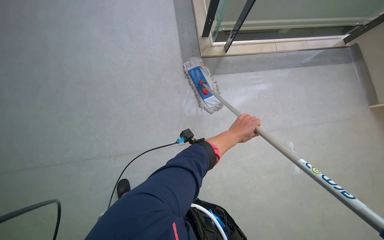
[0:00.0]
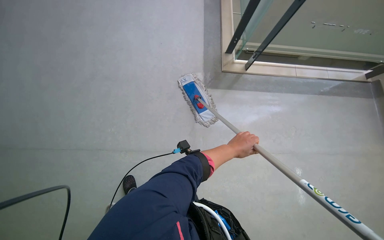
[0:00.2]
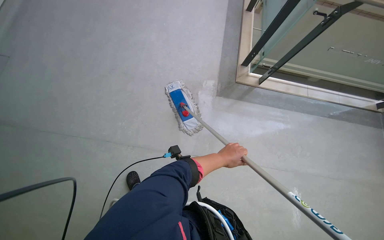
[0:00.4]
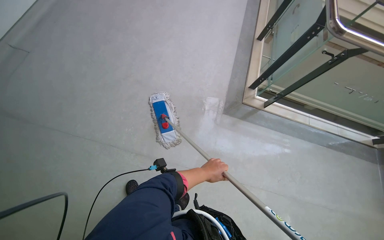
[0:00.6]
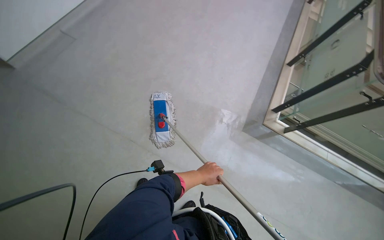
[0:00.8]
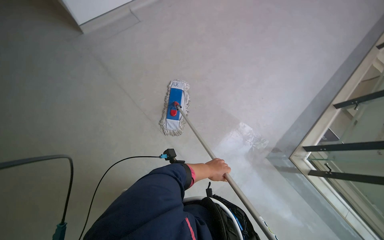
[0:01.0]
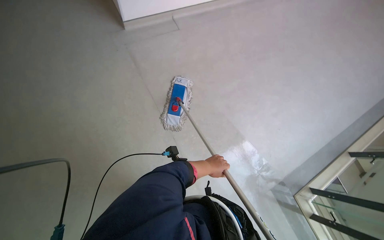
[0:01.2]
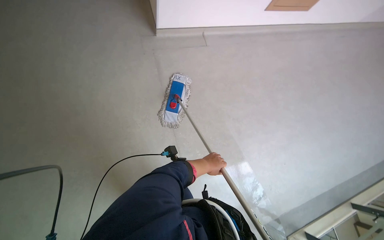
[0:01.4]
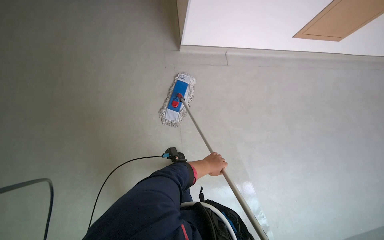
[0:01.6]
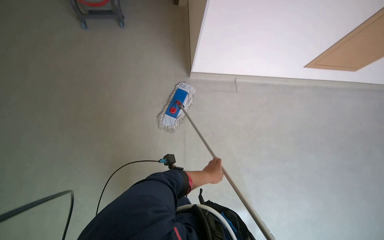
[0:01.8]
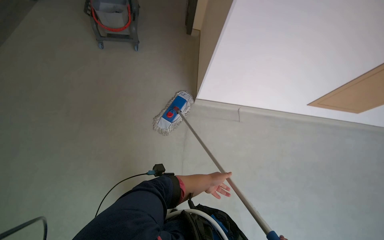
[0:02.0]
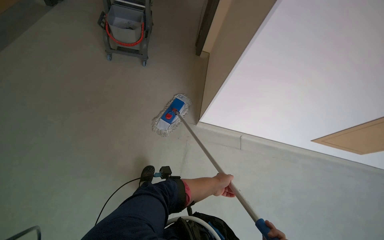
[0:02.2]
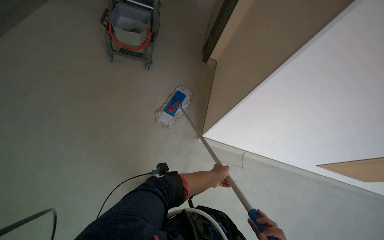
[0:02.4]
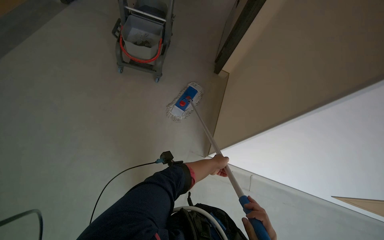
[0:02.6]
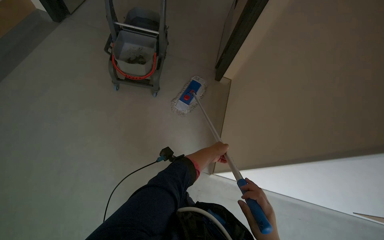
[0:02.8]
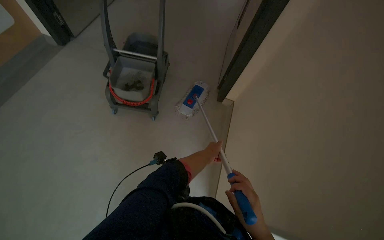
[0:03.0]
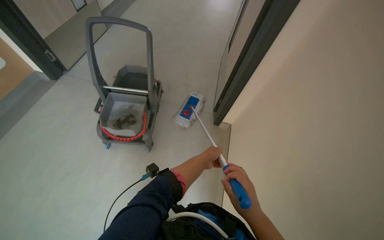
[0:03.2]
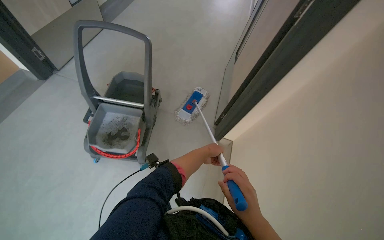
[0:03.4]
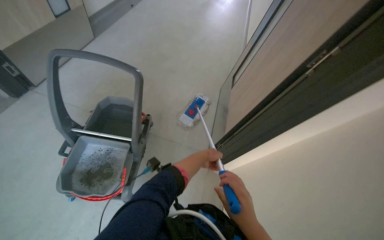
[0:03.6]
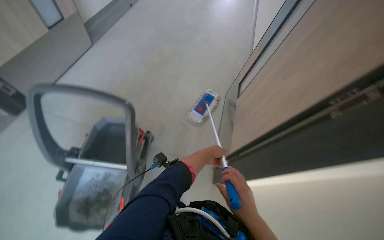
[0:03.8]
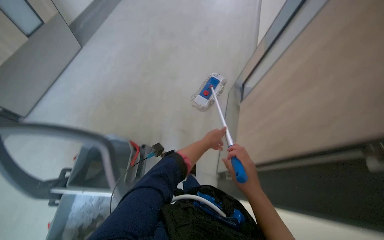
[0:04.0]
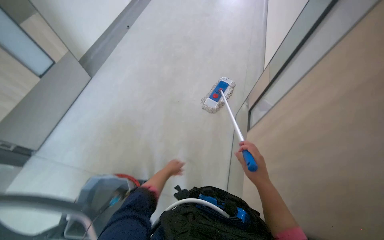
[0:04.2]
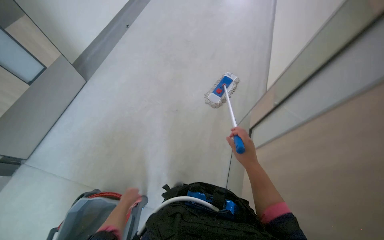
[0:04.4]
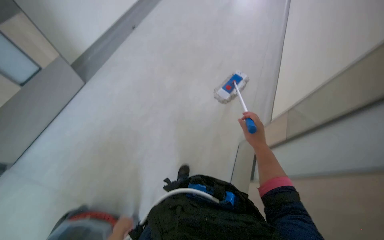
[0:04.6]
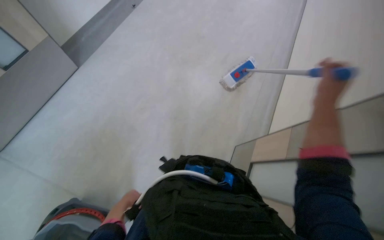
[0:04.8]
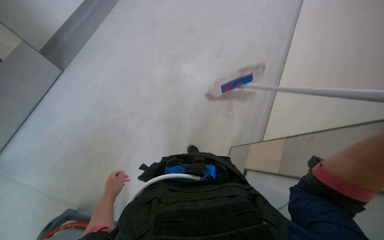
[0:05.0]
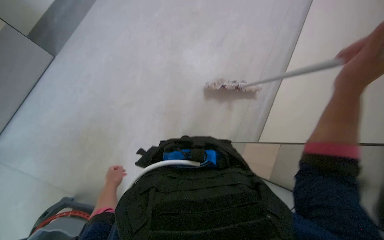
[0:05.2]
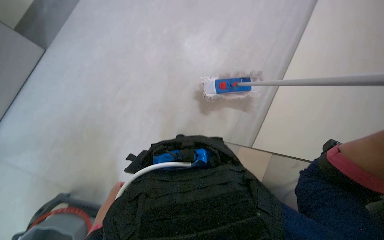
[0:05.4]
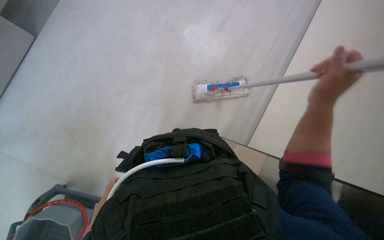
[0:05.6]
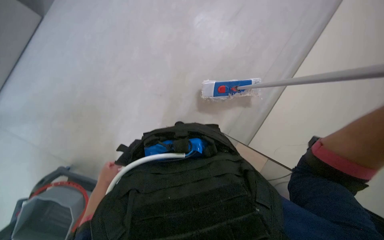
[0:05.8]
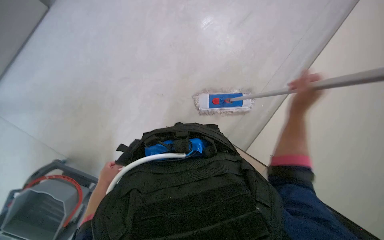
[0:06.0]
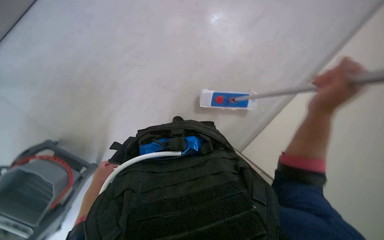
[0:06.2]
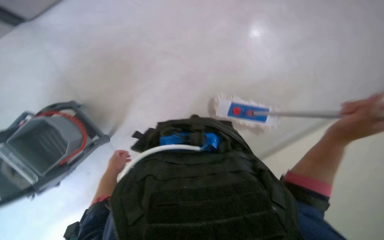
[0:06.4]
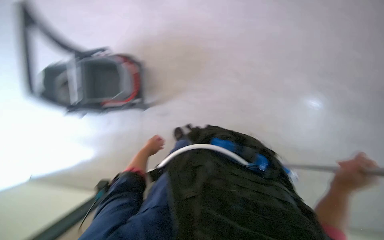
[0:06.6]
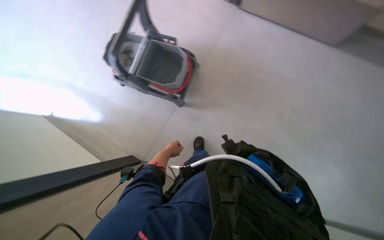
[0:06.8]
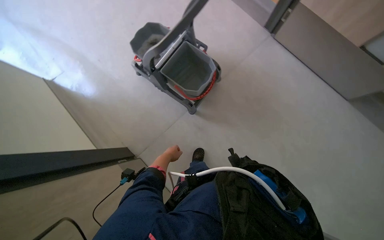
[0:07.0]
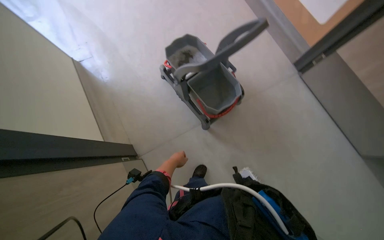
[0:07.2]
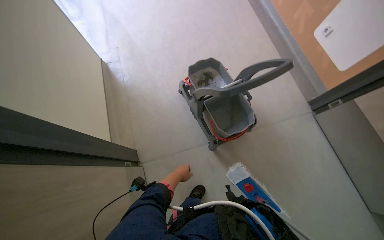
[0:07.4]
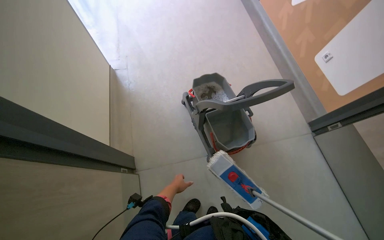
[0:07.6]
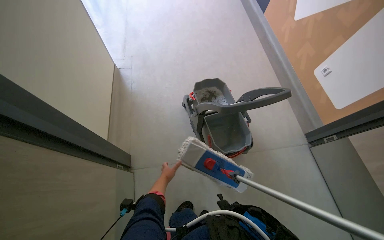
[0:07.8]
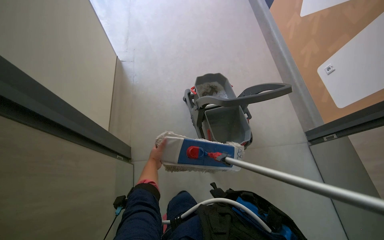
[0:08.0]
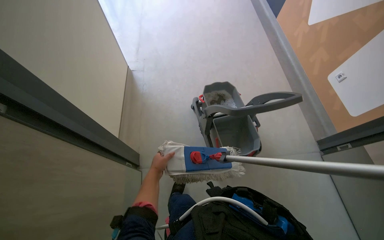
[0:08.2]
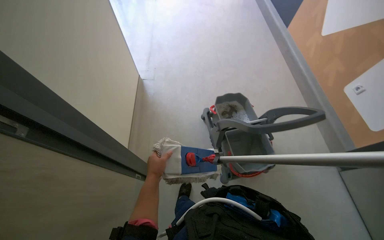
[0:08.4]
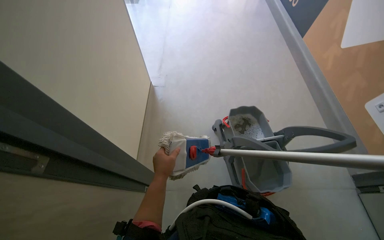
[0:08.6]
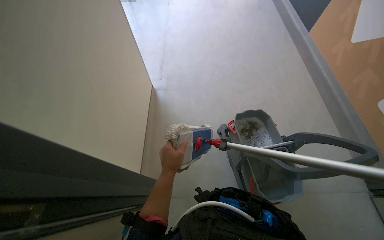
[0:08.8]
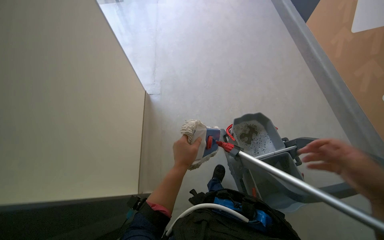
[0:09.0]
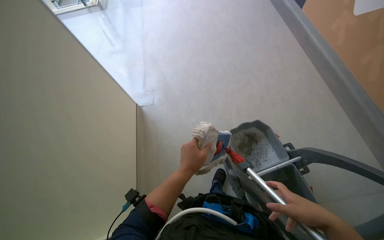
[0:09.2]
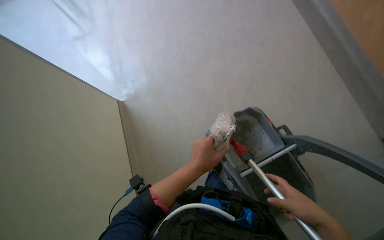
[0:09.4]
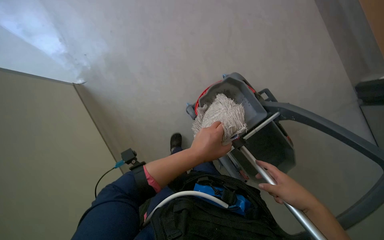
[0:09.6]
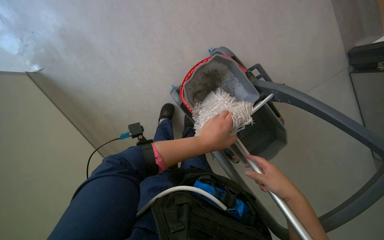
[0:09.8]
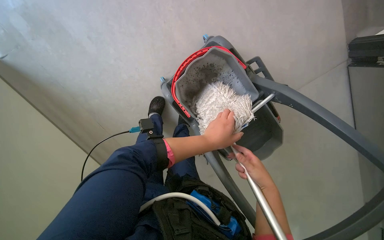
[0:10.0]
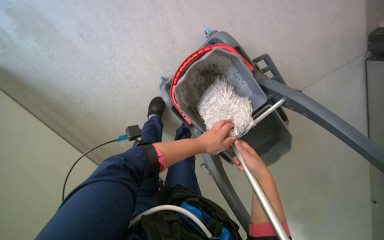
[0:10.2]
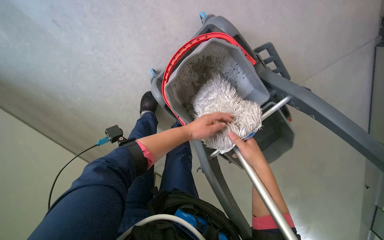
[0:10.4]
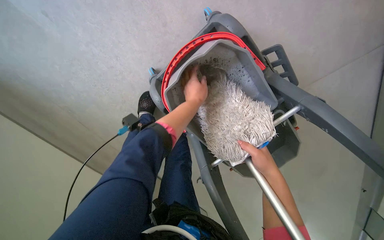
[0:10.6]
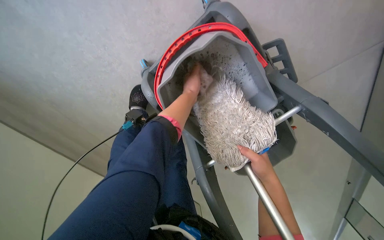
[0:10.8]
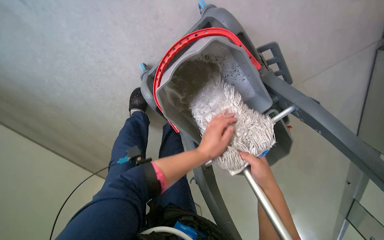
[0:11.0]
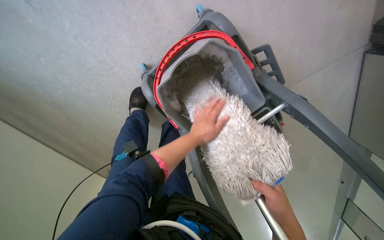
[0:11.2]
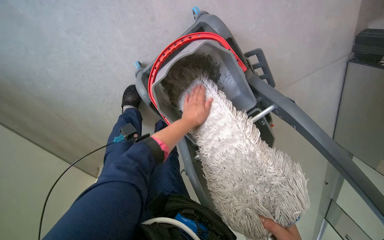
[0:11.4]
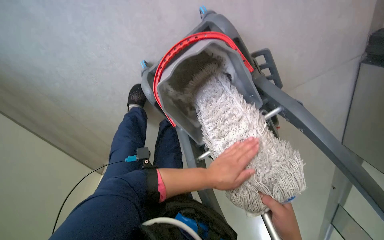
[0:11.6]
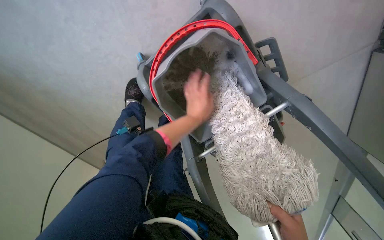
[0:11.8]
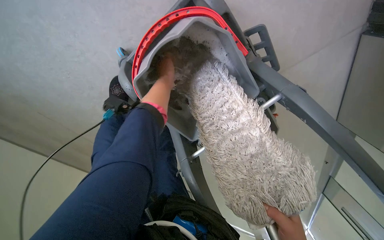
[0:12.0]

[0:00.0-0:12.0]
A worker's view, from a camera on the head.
Job: mopping floor.
The whole recording: Mopping floor with flat mop. The worker mops the floor with a flat mop, periodically wringing it in the bucket.
0:00.0 to 0:01.6: The camera travels approximately 50 cm. The head turns to the left by approximately 80 degrees. The camera pitches upward, by approximately 25 degrees.
0:01.6 to 0:03.0: The camera is carried some 80 cm. The camera pitches upward, by about 15 degrees.
0:03.0 to 0:04.4: The head travels about 1 m.
0:06.0 to 0:07.6: The wearer's head swings some 50 degrees to the left. The view tilts some 15 degrees upward.
0:07.6 to 0:09.0: The left hand travels up the picture by about 25 cm.
0:09.0 to 0:10.4: The wearer moves approximately 60 cm. The wearer looks approximately 20 degrees further downward.
0:10.4 to 0:12.0: The left hand goes up and down the picture, some 30 cm each way, reversing 4 times.

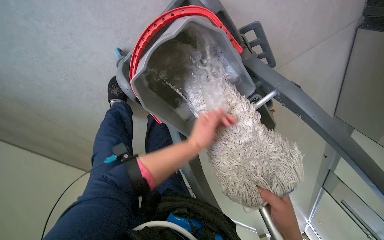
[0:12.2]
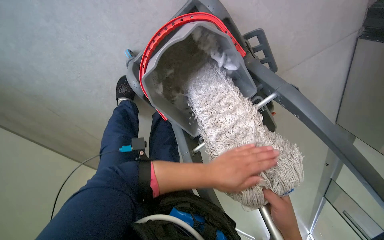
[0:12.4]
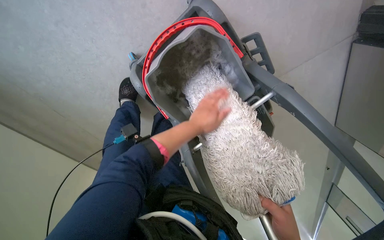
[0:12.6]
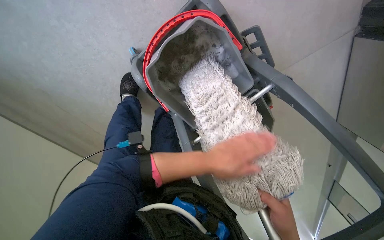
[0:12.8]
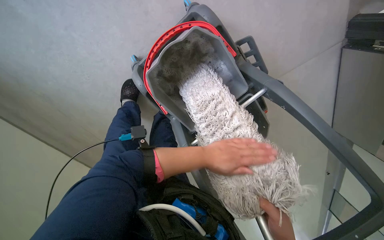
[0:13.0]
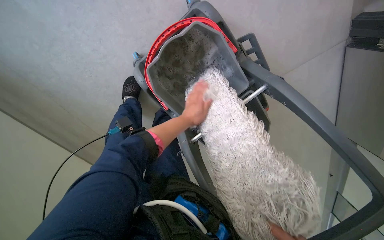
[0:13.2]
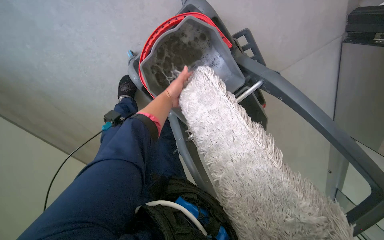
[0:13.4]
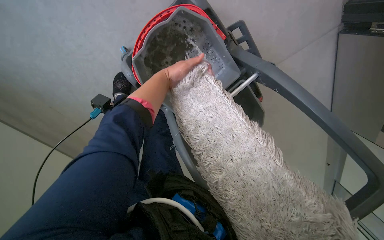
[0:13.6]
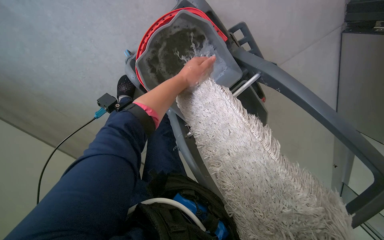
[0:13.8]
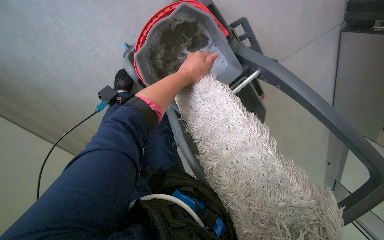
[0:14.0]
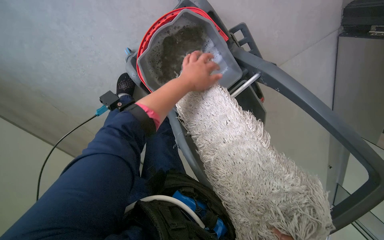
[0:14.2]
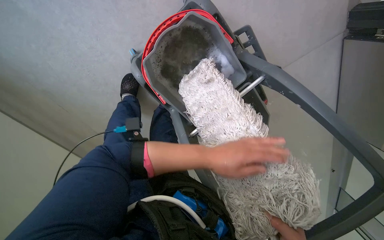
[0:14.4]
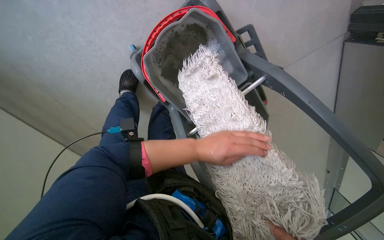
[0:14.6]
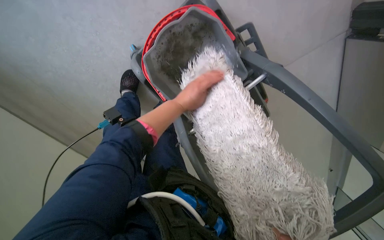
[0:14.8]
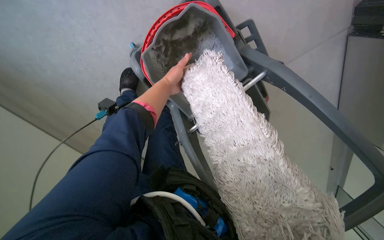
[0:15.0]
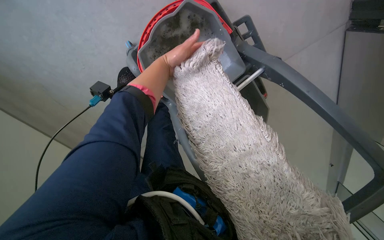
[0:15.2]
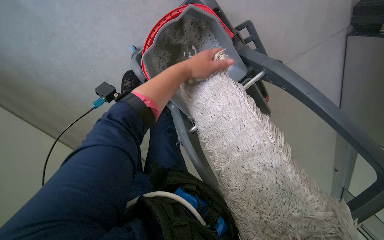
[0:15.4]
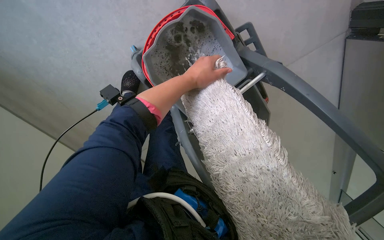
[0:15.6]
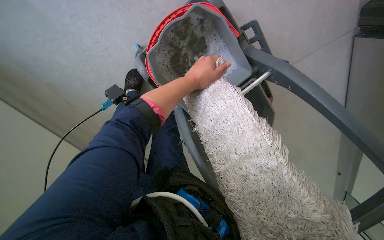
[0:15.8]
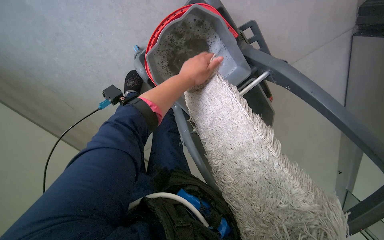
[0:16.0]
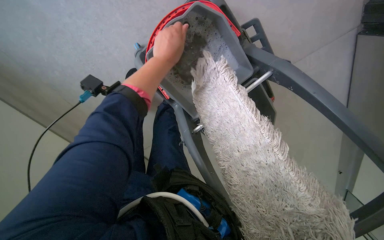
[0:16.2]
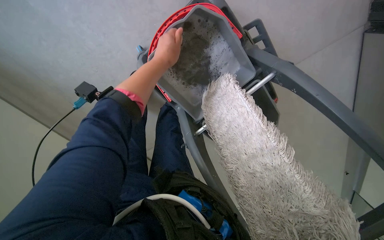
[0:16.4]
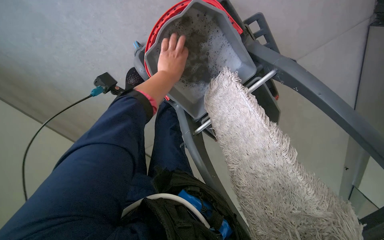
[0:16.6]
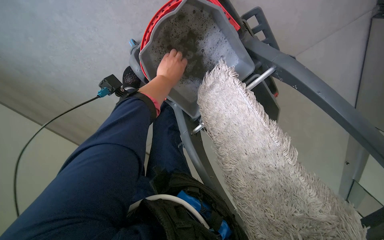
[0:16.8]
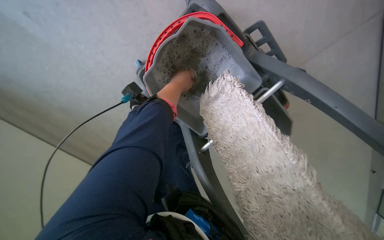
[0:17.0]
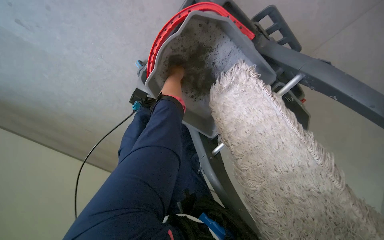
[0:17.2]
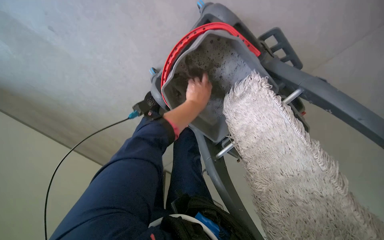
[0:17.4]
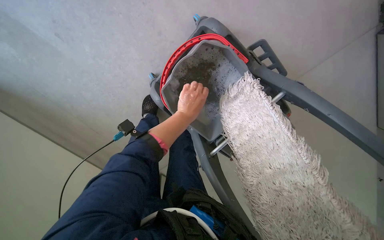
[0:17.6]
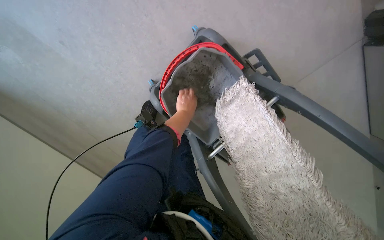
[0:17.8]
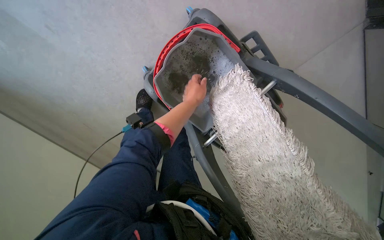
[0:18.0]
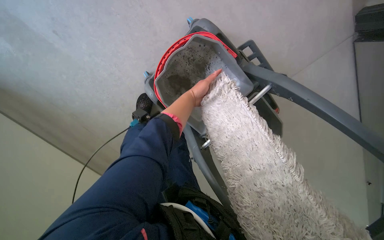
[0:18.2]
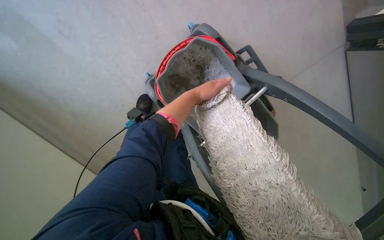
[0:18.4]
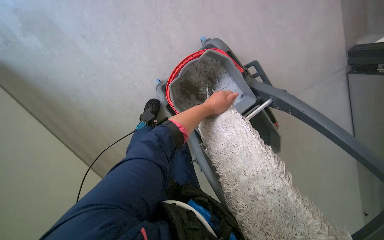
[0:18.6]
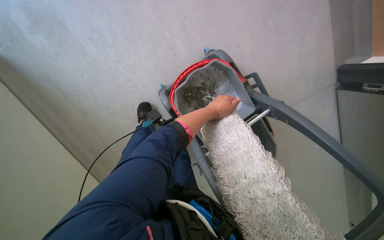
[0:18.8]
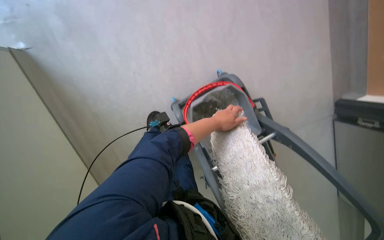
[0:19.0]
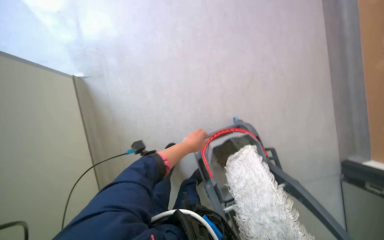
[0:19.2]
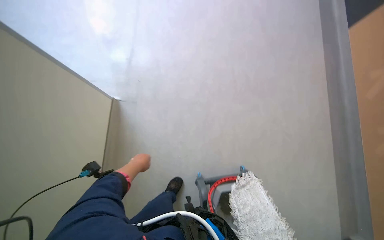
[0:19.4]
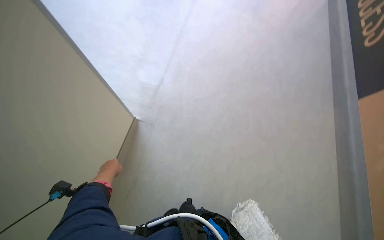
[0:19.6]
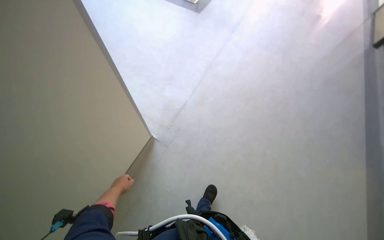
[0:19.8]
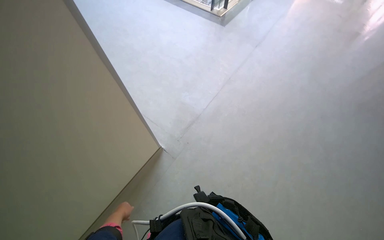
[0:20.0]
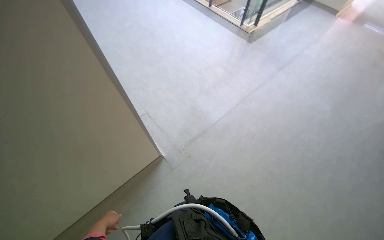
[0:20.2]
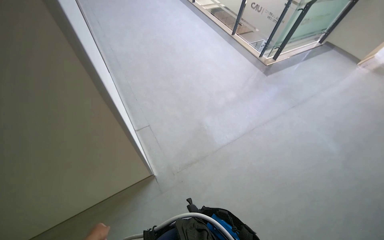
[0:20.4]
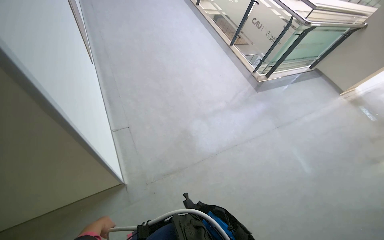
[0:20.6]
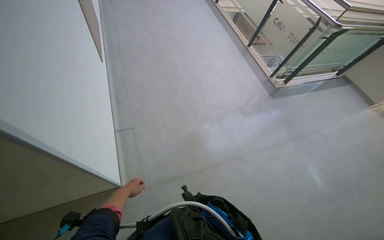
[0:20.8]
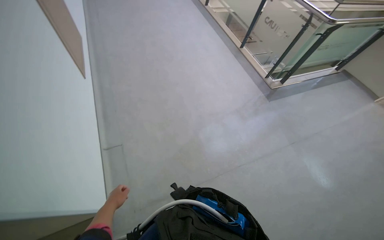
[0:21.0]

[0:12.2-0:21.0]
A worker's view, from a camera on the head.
Job: mopping floor.
The whole recording: Mopping floor with flat mop. The worker mops the floor with a flat mop, periodically wringing it in the bucket.
0:12.2 to 0:13.6: The left hand shifts about 10 cm up the picture.
0:13.6 to 0:15.2: The left hand goes down the picture and returns, some 25 cm each way.
0:18.0 to 0:19.6: The camera is carried about 60 cm. The camera pitches upward, by roughly 70 degrees. The scene turns some 45 degrees clockwise in the picture.
0:19.6 to 0:21.0: The camera travels about 80 cm. The head rotates about 55 degrees to the left. The view tips upward by roughly 15 degrees.
